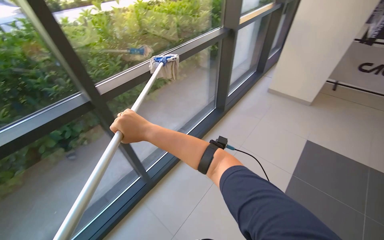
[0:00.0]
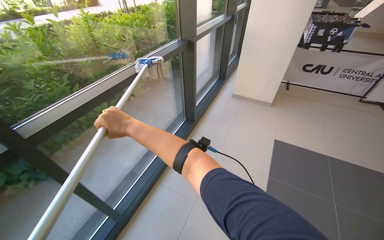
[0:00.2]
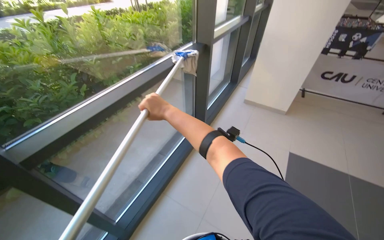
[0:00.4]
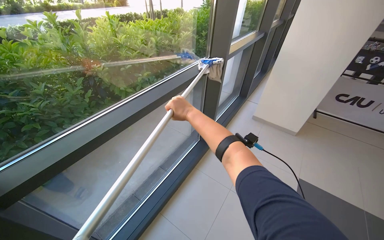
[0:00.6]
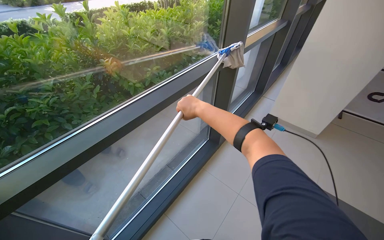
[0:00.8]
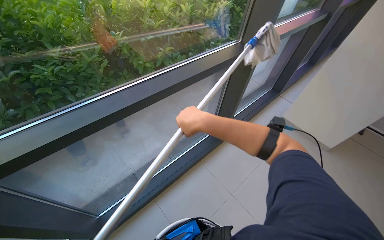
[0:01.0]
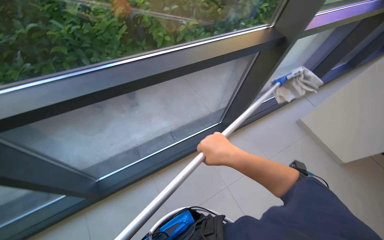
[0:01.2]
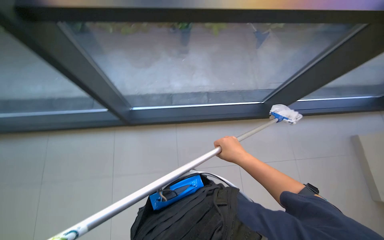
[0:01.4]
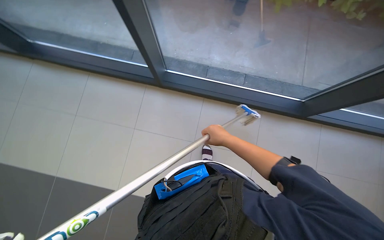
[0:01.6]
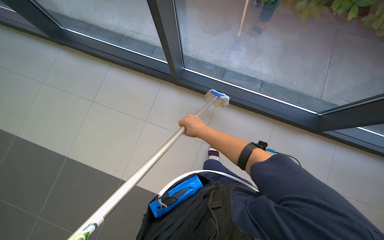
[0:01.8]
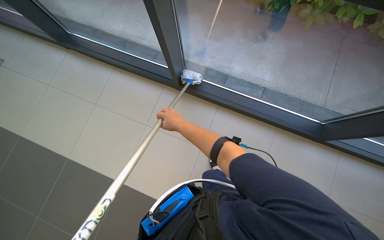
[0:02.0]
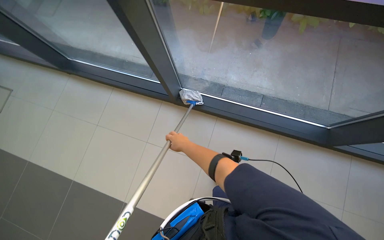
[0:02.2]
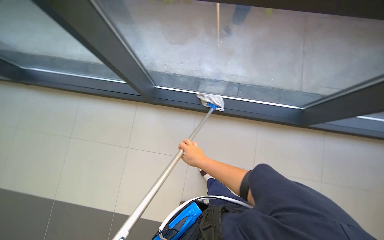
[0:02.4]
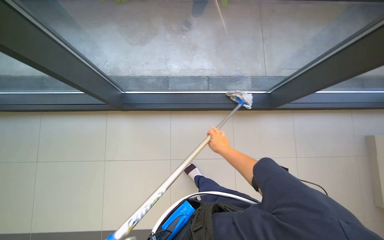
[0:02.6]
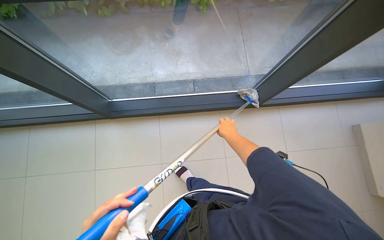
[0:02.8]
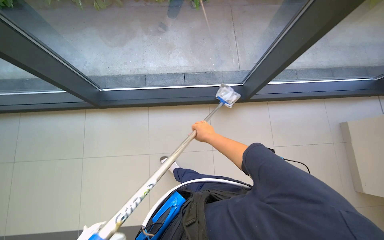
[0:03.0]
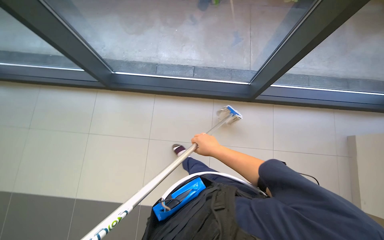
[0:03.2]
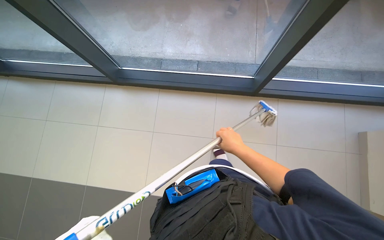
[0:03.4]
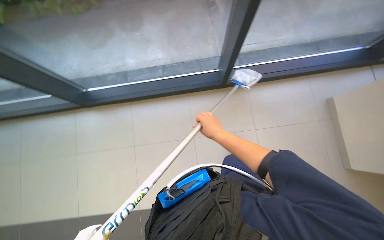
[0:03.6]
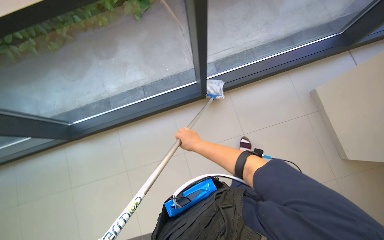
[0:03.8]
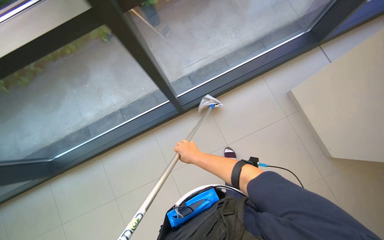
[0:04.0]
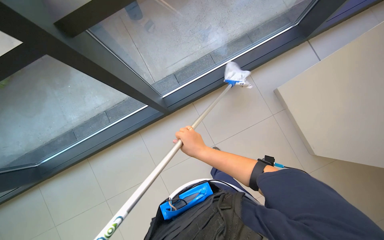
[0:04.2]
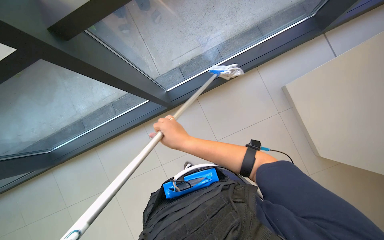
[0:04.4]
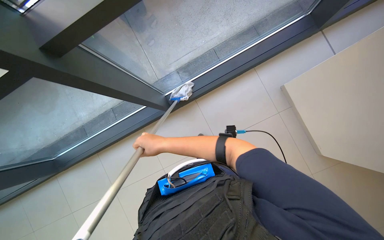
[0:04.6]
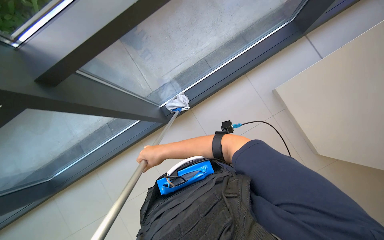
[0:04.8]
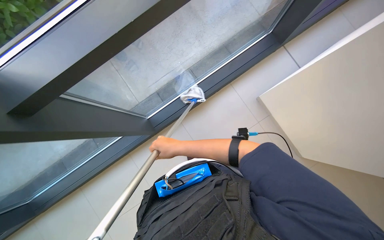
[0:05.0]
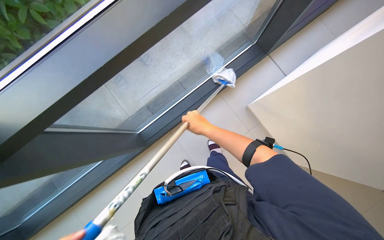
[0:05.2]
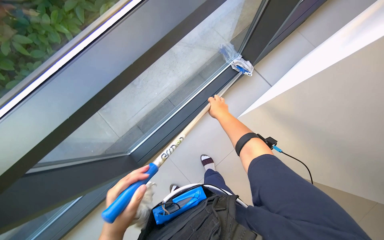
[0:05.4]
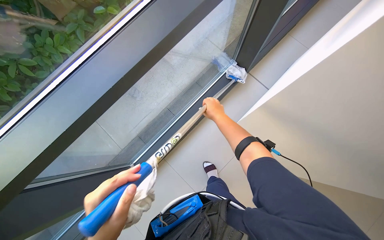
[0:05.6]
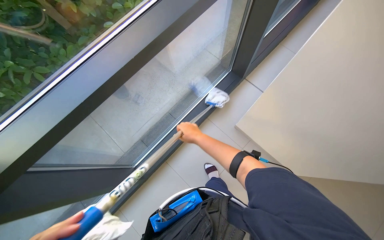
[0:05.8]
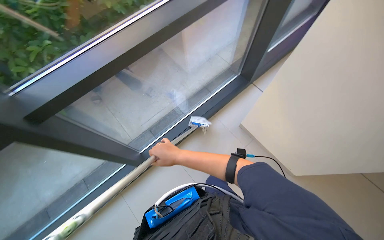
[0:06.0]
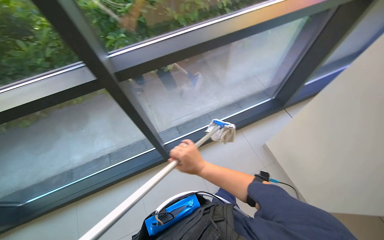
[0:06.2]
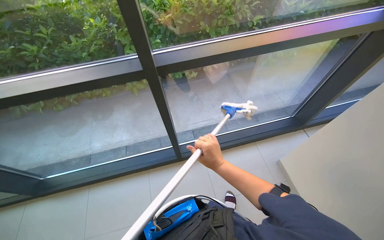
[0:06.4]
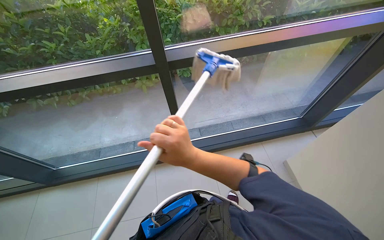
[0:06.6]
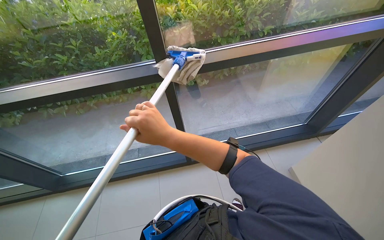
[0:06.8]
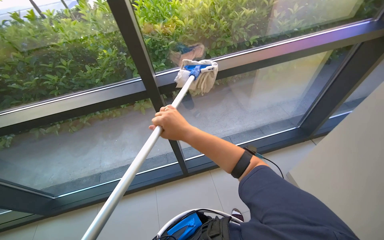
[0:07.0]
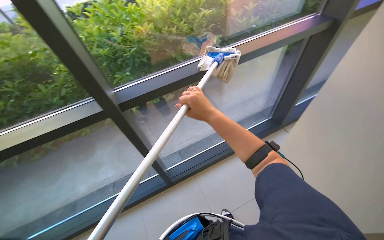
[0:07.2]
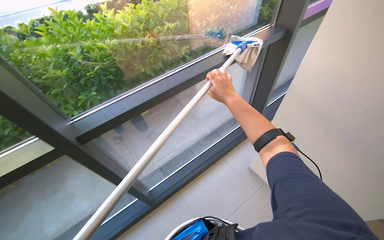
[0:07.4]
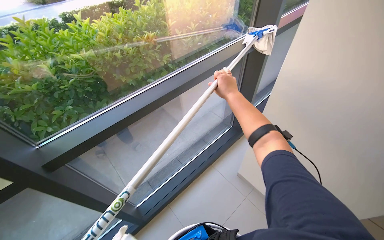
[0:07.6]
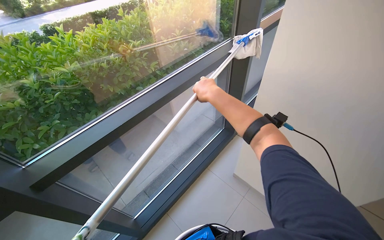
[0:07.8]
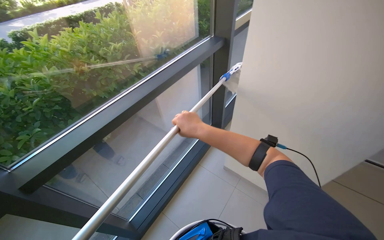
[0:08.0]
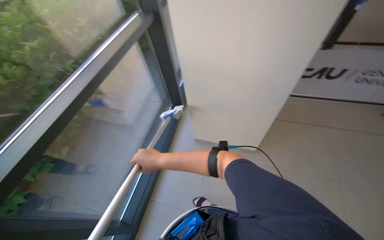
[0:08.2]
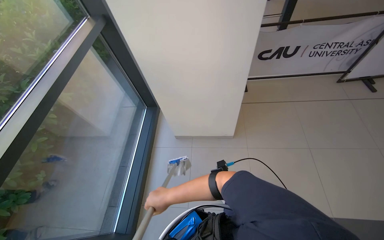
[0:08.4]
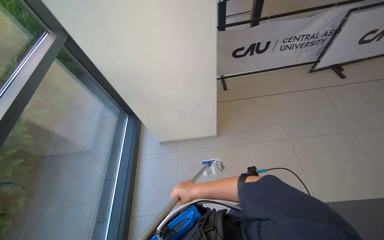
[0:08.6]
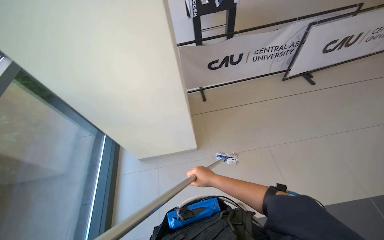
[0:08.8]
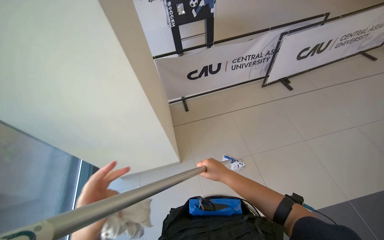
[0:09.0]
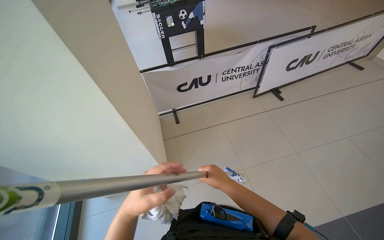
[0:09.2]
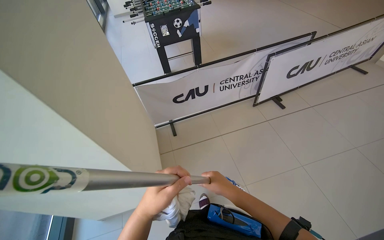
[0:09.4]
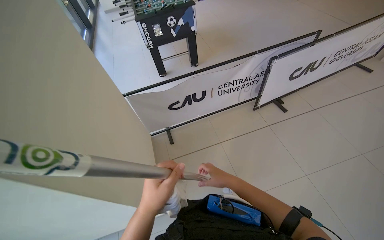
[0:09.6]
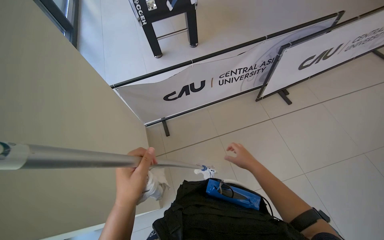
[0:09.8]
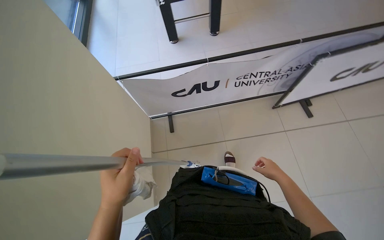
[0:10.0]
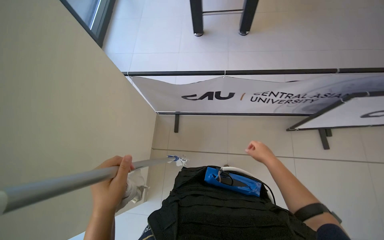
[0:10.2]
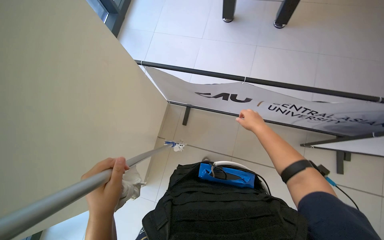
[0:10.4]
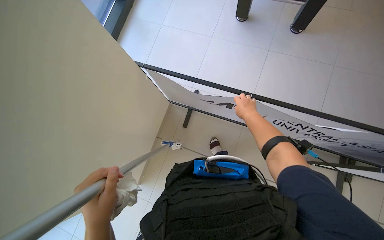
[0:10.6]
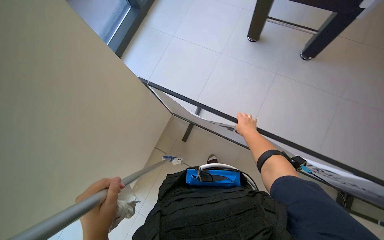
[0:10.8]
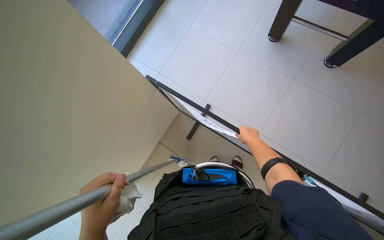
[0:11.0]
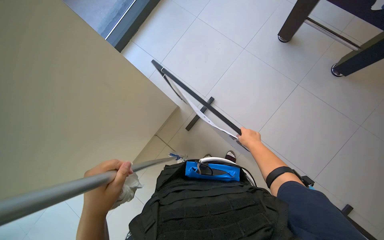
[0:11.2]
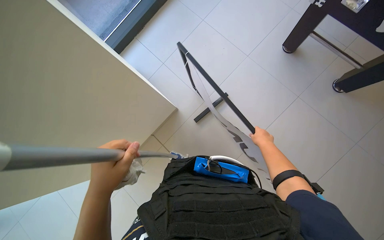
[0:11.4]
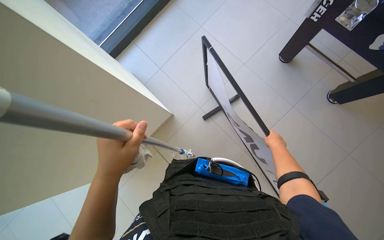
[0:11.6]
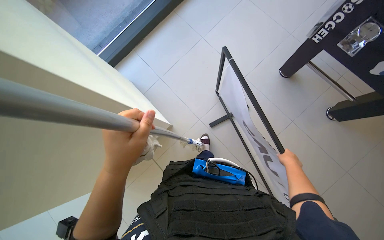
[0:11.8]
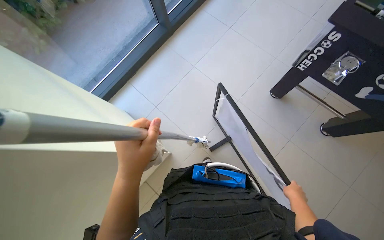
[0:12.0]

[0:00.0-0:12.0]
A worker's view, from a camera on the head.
Job: cleaning windows.
The whole recording: Cleaning glass windows. The worker cleans the large glass windows with a mop tool.
0:00.0 to 0:01.6: The camera travels roughly 80 cm. The head turns to the left by roughly 35 degrees. The view tips downward by some 20 degrees.
0:01.6 to 0:03.0: The head turns to the right by some 30 degrees.
0:03.0 to 0:04.4: The camera is carried to the right, approximately 60 cm.
0:04.4 to 0:06.0: The wearer looks some 20 degrees further upward. The right hand moves left and right over approximately 20 cm, changing direction 2 times.
0:06.0 to 0:07.6: The wearer looks approximately 15 degrees further upward.
0:07.6 to 0:09.0: The wearer moves roughly 60 cm. The wearer's head swings roughly 60 degrees to the right.
0:09.0 to 0:10.4: The wearer moves some 1 m. The view tips downward by some 25 degrees. Everything in view rotates roughly 30 degrees clockwise.
0:10.4 to 0:12.0: Everything in view rotates approximately 35 degrees clockwise. The left hand goes roughly 10 cm up the picture; the right hand moves farther from the camera and to the right, roughly 25 cm.

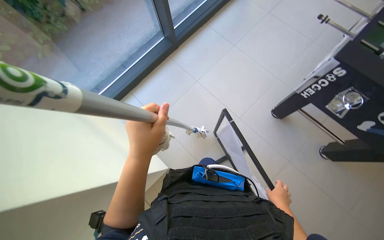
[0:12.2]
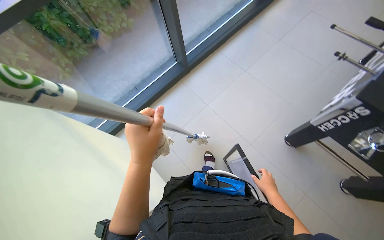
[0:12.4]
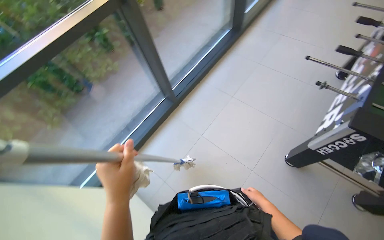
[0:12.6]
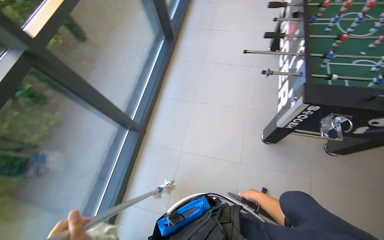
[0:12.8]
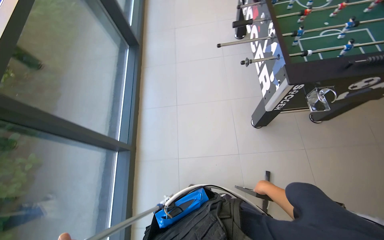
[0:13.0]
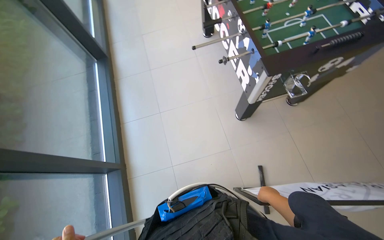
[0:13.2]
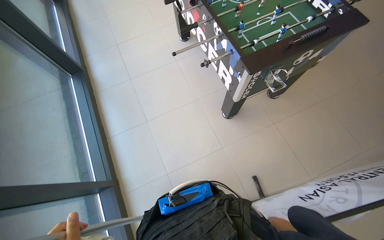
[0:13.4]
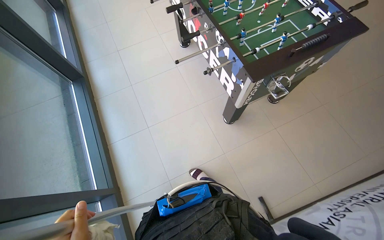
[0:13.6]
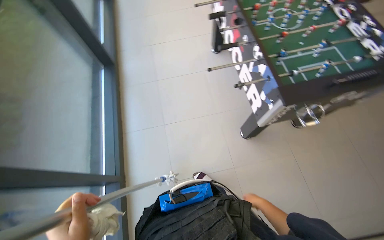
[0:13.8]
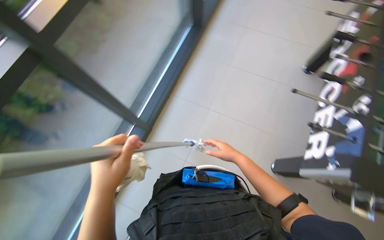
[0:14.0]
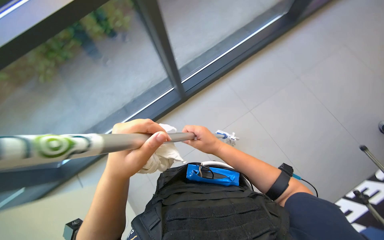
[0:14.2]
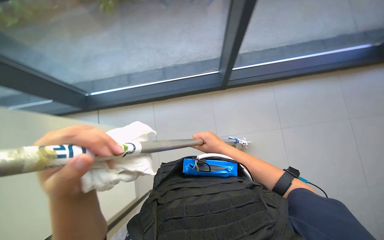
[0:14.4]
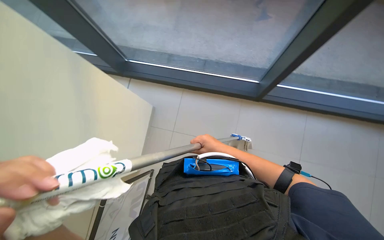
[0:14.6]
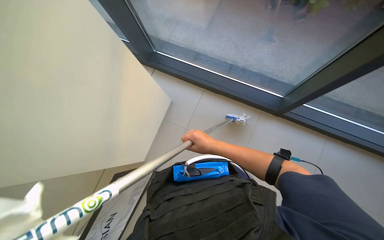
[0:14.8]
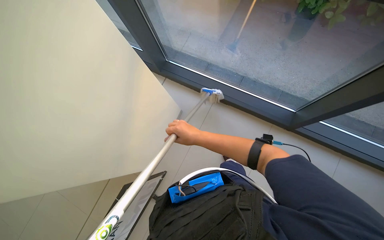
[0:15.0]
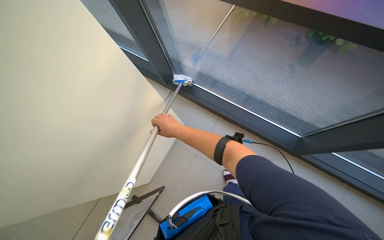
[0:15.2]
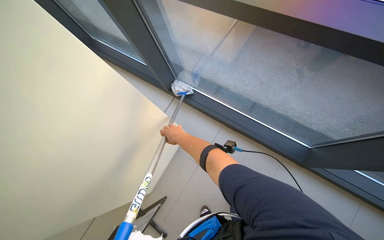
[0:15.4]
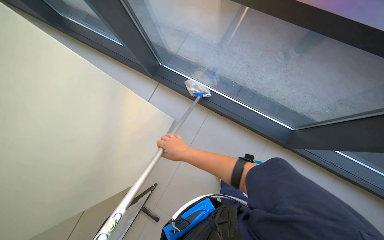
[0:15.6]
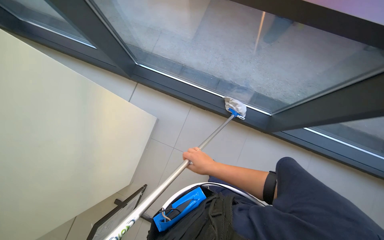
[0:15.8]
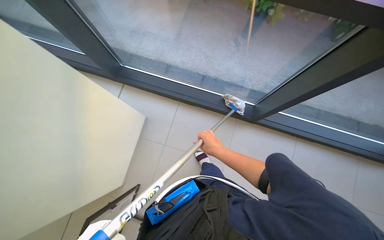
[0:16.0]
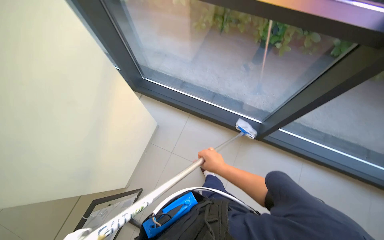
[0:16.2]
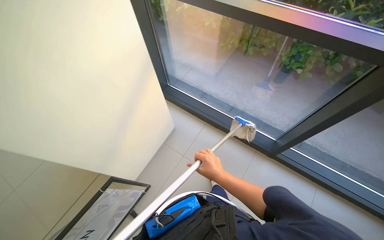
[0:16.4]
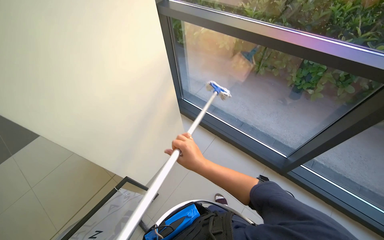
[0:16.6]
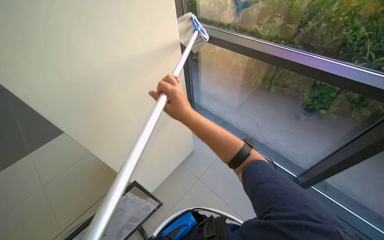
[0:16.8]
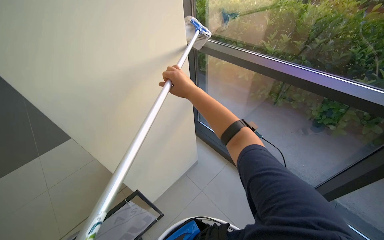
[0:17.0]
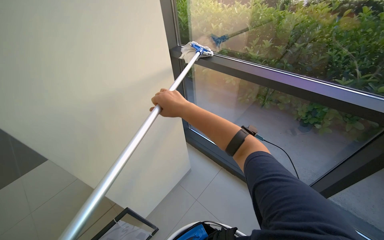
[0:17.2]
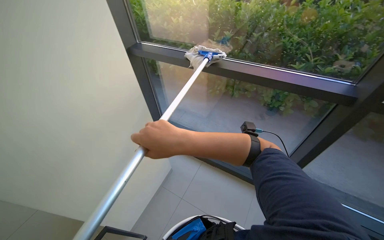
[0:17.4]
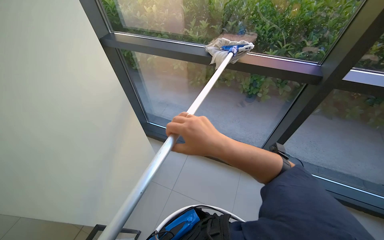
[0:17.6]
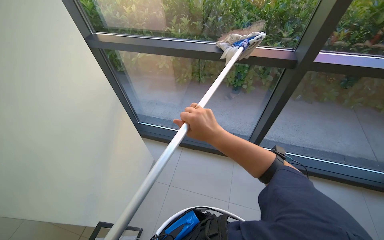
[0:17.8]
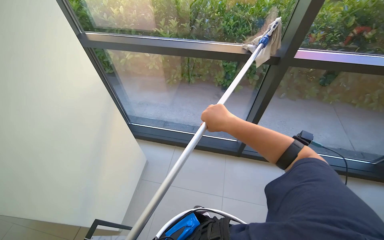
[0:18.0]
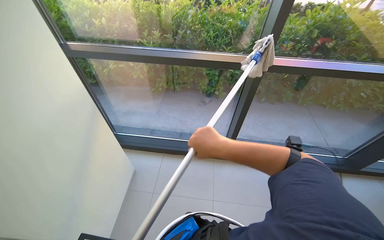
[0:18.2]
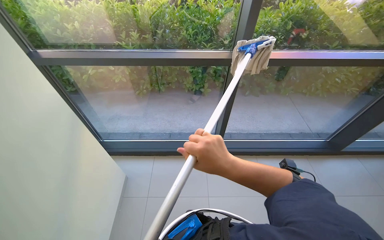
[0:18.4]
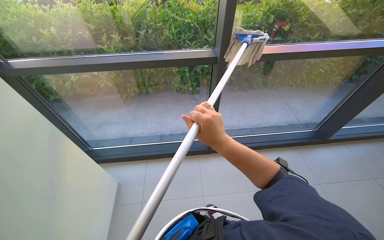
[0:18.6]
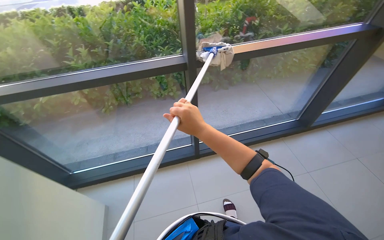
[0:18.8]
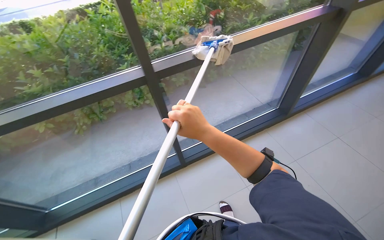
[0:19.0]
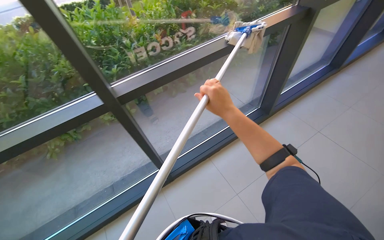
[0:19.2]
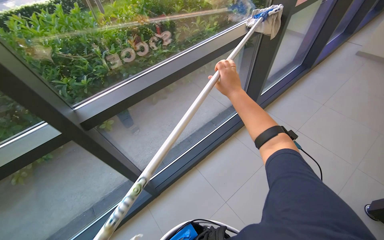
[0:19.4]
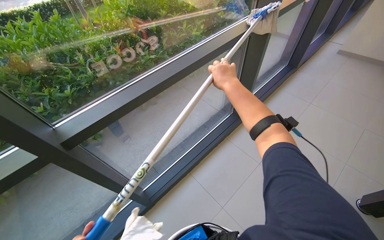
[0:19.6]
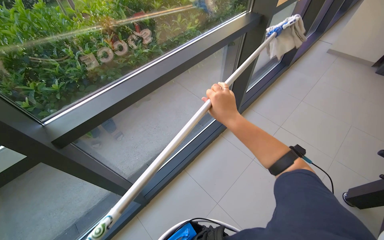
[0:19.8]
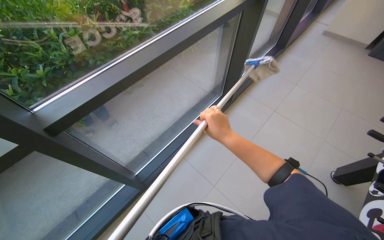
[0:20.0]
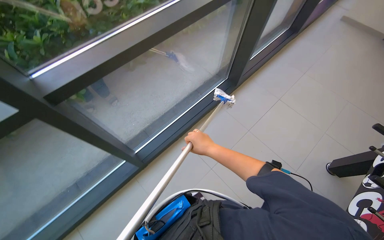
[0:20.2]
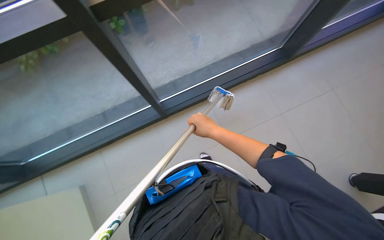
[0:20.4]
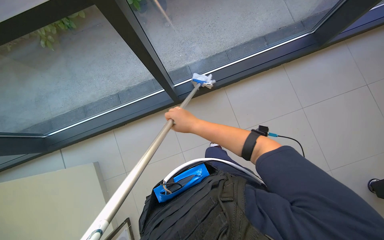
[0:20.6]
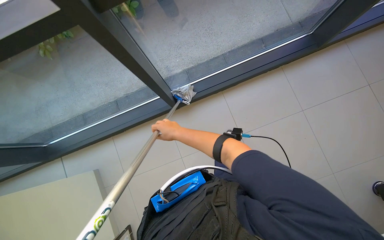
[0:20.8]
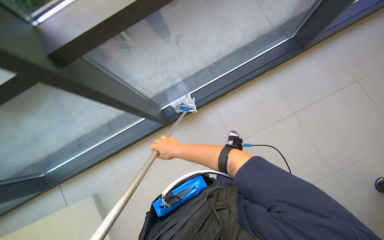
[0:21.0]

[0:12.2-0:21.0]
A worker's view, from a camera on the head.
Job: cleaning windows.
The whole recording: Cleaning glass windows. The worker cleans the large glass windows with a mop tool.
0:12.2 to 0:13.6: The head rotates about 75 degrees to the right. The camera pitches upward, by about 10 degrees.
0:13.6 to 0:15.2: The head turns to the left by some 125 degrees.
0:15.2 to 0:16.6: The right hand goes some 30 cm nearer to the camera and to the right.
0:16.6 to 0:18.0: The wearer's head swings roughly 25 degrees to the right.
0:18.0 to 0:19.6: The camera is carried some 70 cm. The wearer's head swings about 55 degrees to the right.
0:19.6 to 0:21.0: The view tips downward by roughly 20 degrees. The right hand shifts roughly 40 cm to the left, down the picture and farther from the camera.
